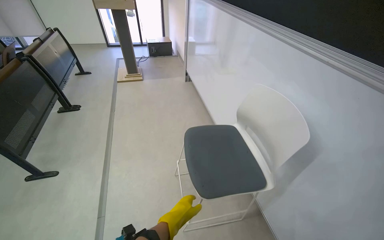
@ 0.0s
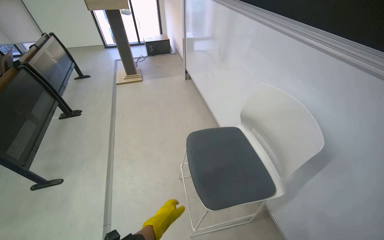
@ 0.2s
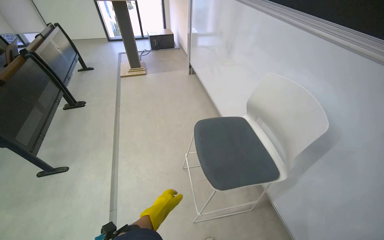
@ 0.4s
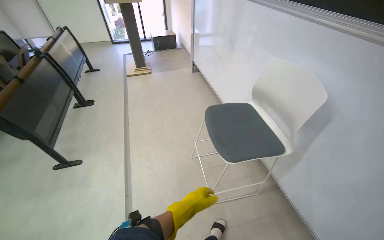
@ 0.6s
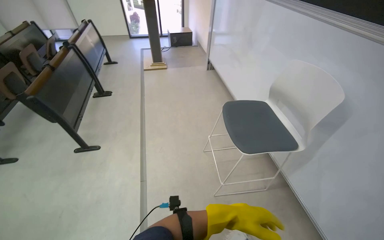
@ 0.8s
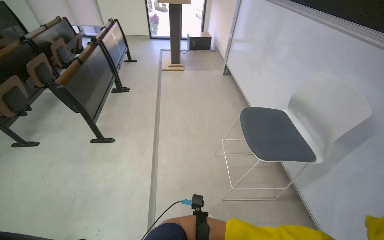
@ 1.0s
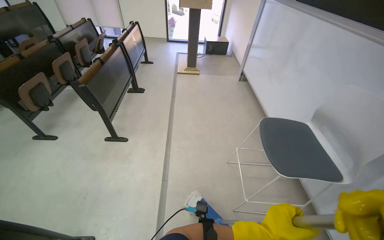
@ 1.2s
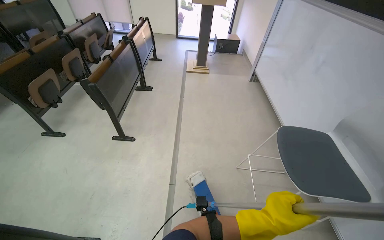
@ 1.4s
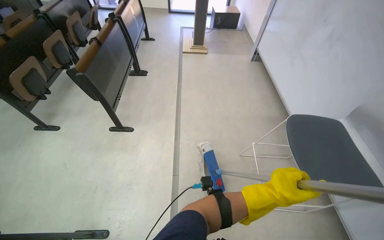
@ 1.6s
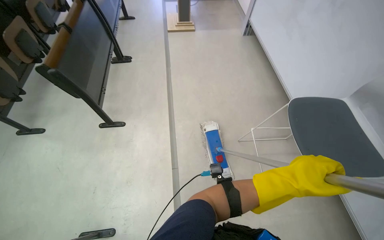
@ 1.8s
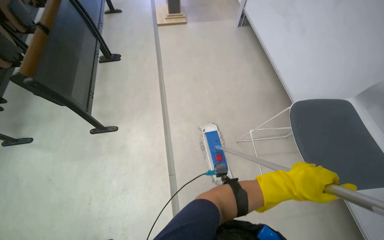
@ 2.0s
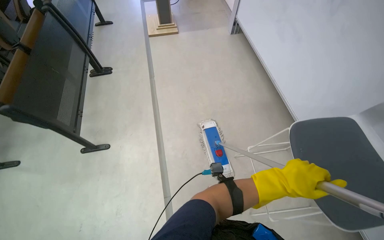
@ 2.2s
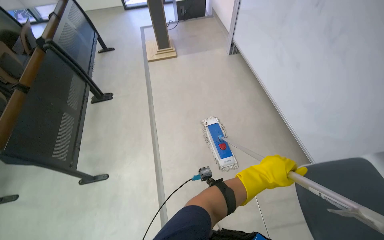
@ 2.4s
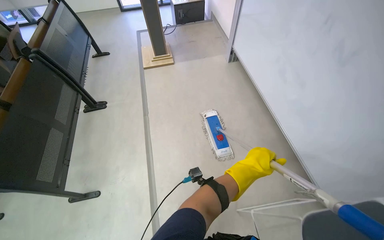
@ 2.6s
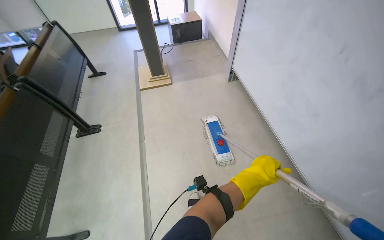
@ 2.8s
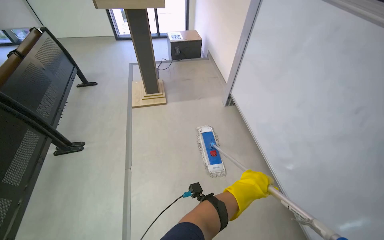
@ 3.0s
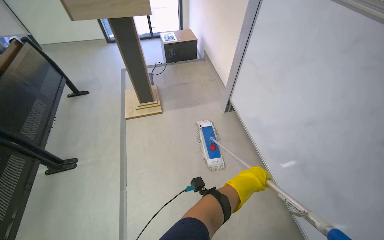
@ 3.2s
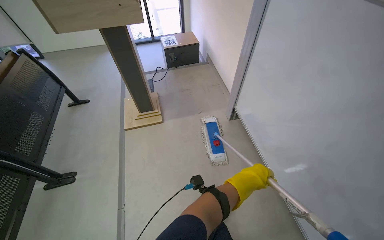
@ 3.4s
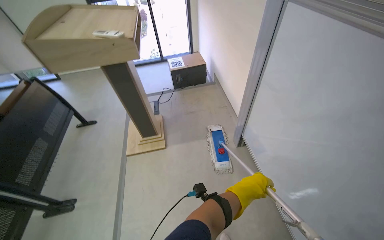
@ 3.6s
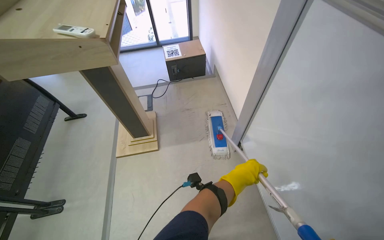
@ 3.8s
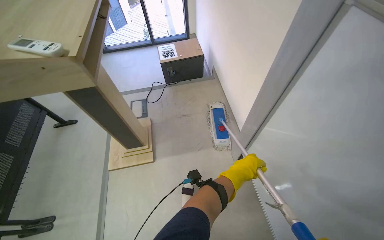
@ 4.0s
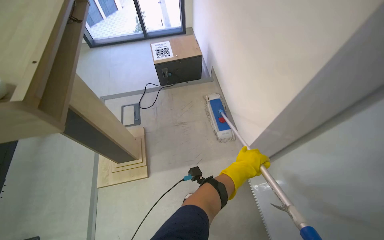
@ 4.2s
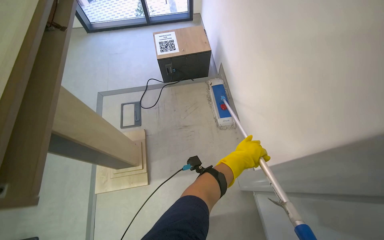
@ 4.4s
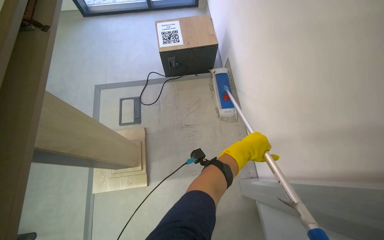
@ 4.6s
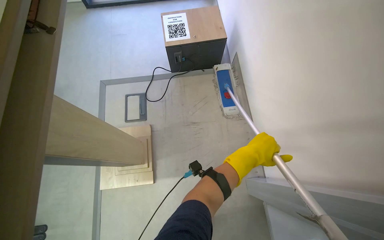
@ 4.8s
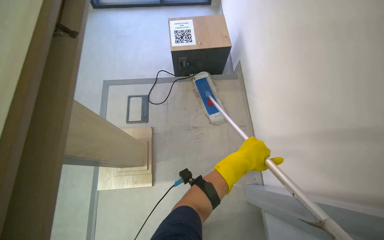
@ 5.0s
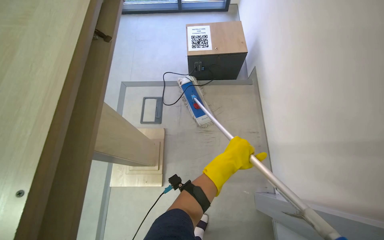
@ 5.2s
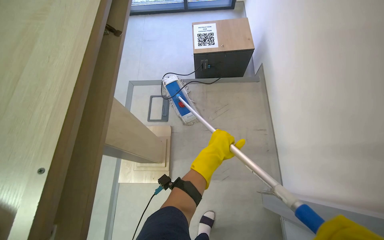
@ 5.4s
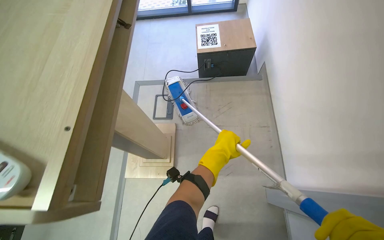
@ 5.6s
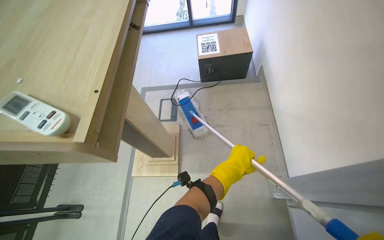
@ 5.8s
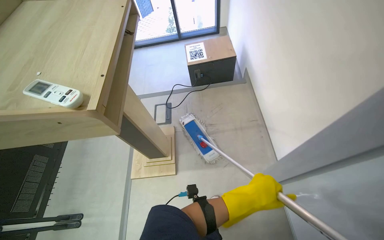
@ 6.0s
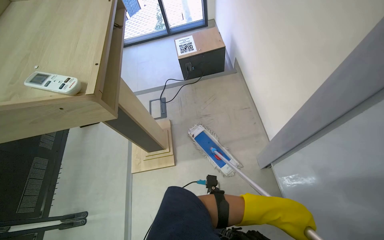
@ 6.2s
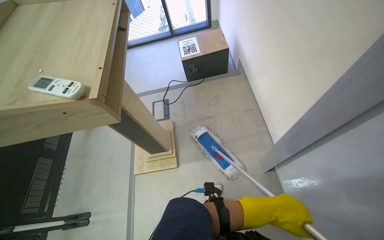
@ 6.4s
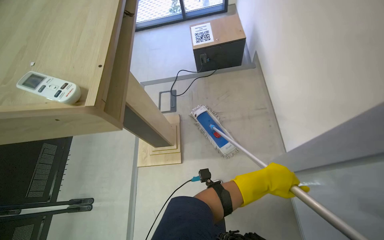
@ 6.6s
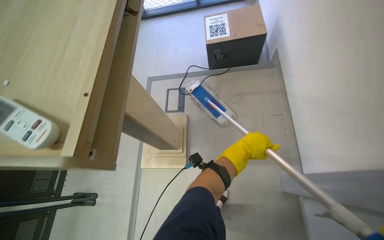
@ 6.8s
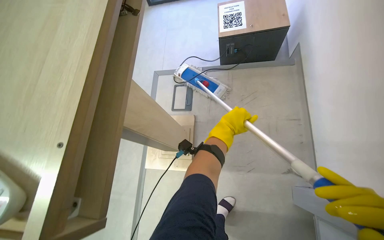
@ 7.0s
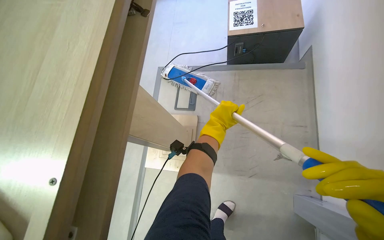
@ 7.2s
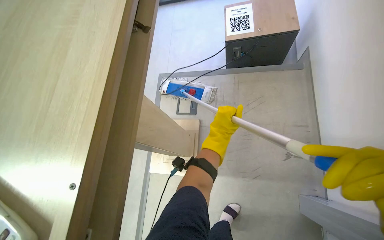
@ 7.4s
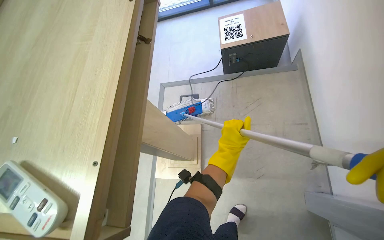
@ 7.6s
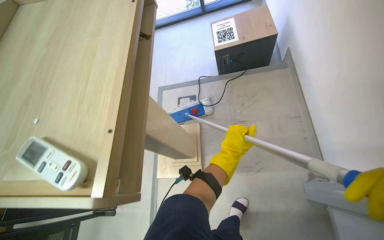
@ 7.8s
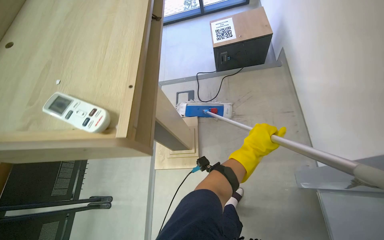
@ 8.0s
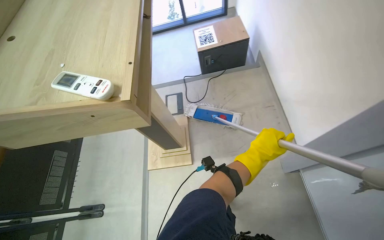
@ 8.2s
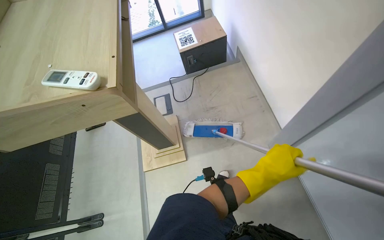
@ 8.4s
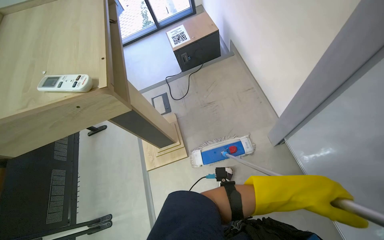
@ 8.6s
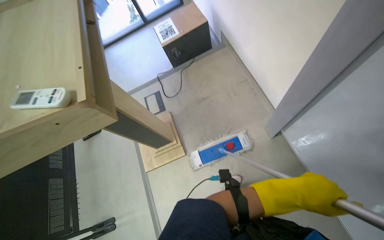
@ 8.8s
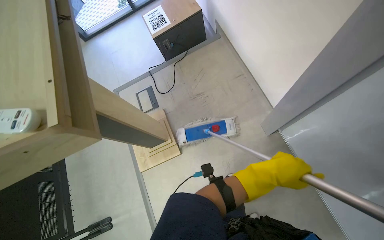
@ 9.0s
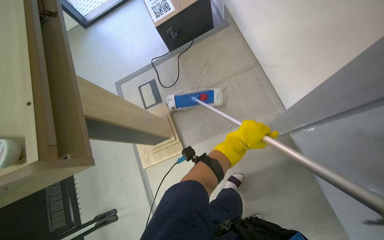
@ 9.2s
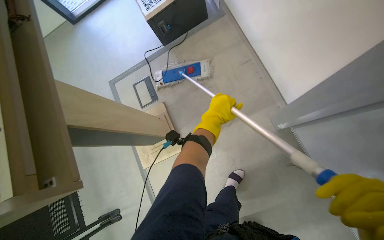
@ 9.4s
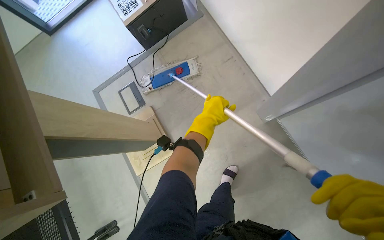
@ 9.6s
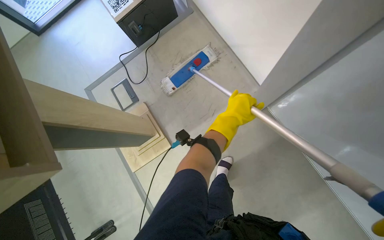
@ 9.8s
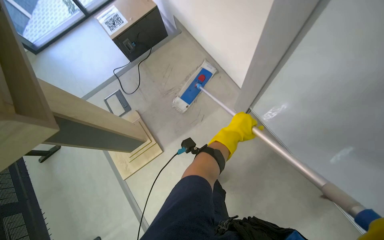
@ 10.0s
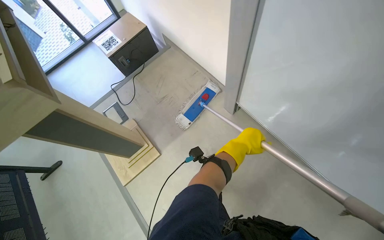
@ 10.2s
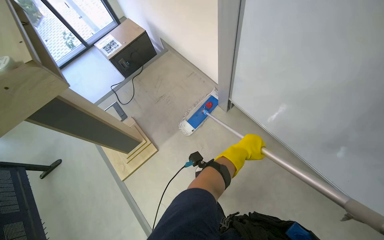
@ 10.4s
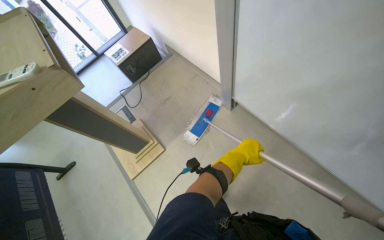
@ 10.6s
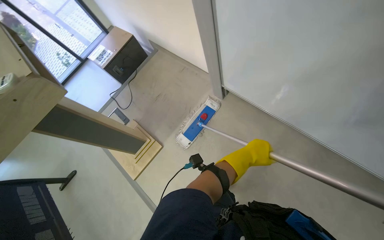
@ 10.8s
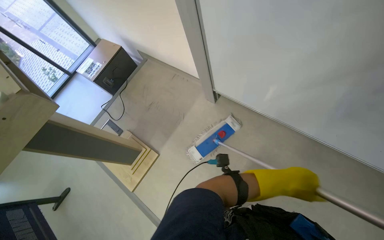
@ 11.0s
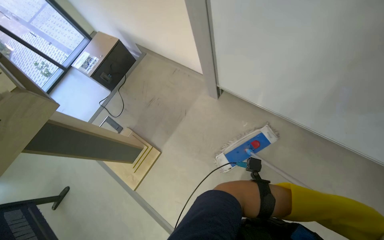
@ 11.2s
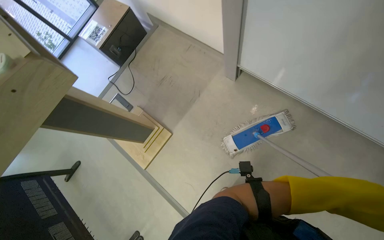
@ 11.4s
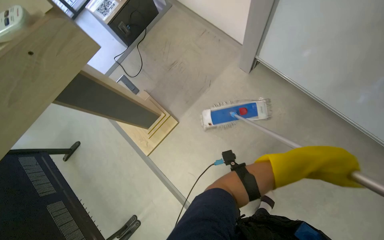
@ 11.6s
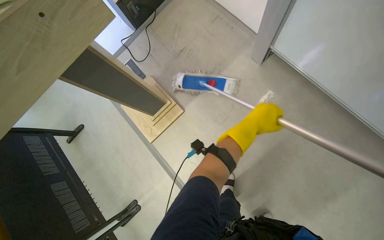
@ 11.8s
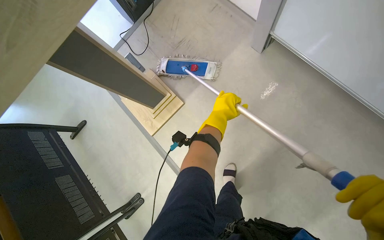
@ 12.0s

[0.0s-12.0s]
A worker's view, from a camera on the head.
Job: mopping floor.
The whole recording: Mopping lecture hall floor. The worker mops the floor of the lecture hall, moving chairs and re-wetting the mop as needed.
0.0s to 1.6s: The wearer moves to the left, about 50 cm. The wearer's head swings about 15 degrees to the left.
1.6s to 3.0s: The camera travels approximately 1 m.
3.0s to 4.4s: The camera travels roughly 1.5 m. The view tips downward by roughly 15 degrees.
4.4s to 6.0s: The left hand goes roughly 25 cm down the picture and nearer to the camera, and travels to the left and back again, some 20 cm each way.
6.0s to 7.6s: The left hand moves up and down the picture over roughly 25 cm, changing direction 2 times.
7.6s to 9.0s: The wearer looks about 25 degrees further to the right. The left hand moves down the picture and to the right, roughly 40 cm.
9.0s to 10.4s: The left hand travels to the left and back again, some 20 cm each way.
10.4s to 12.0s: The view tilts some 15 degrees downward. The left hand goes to the right and returns, some 20 cm each way.

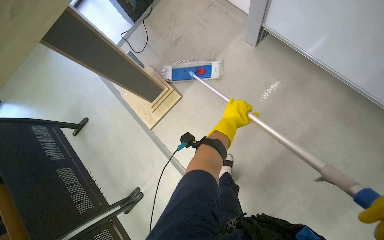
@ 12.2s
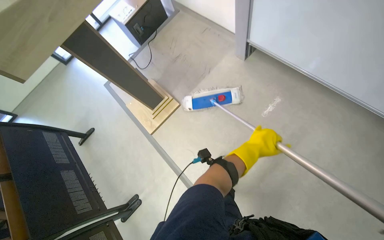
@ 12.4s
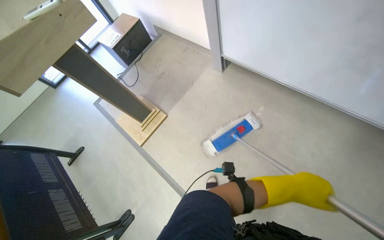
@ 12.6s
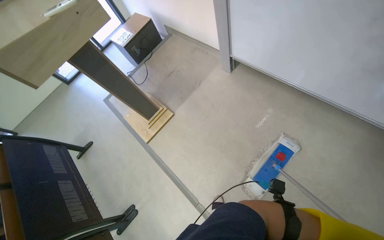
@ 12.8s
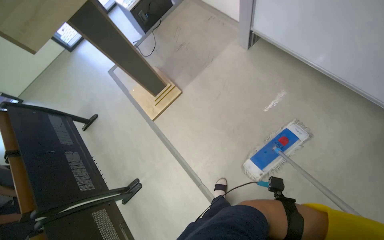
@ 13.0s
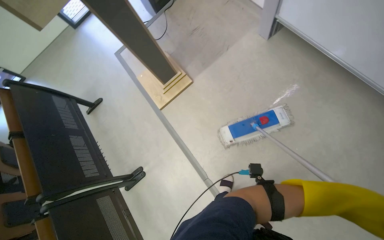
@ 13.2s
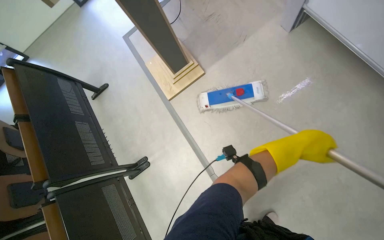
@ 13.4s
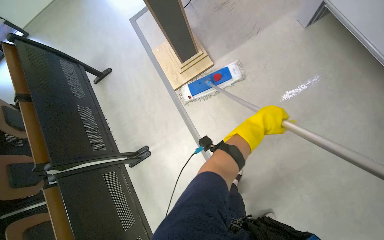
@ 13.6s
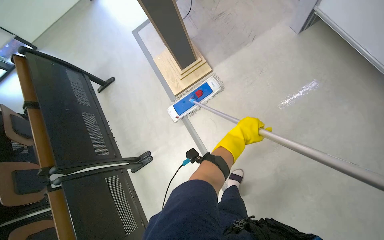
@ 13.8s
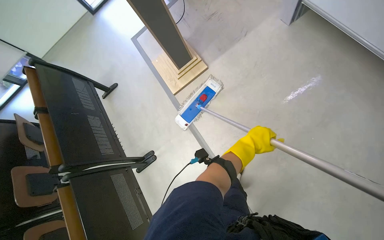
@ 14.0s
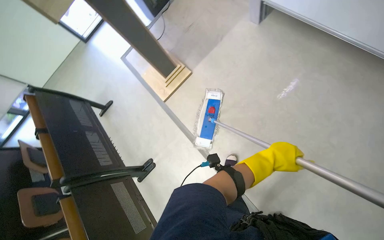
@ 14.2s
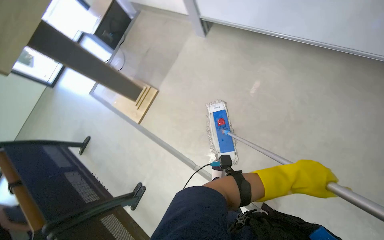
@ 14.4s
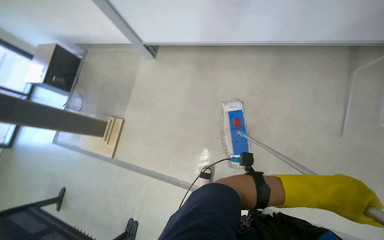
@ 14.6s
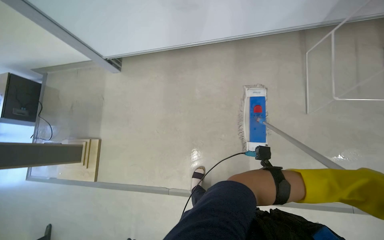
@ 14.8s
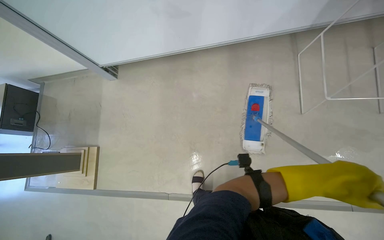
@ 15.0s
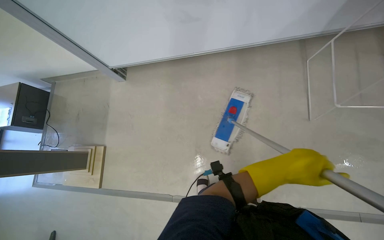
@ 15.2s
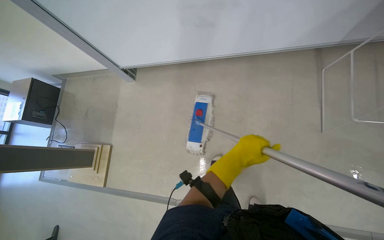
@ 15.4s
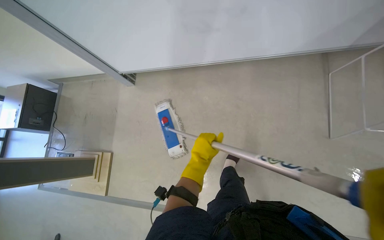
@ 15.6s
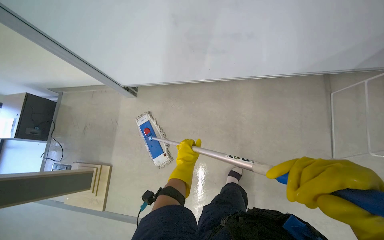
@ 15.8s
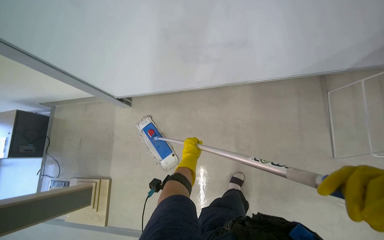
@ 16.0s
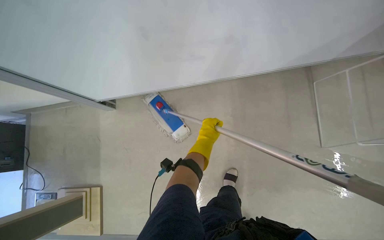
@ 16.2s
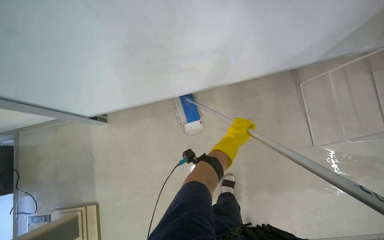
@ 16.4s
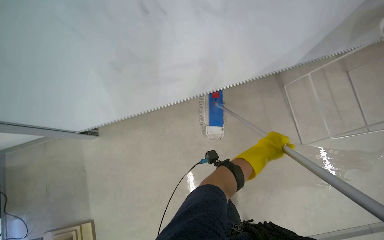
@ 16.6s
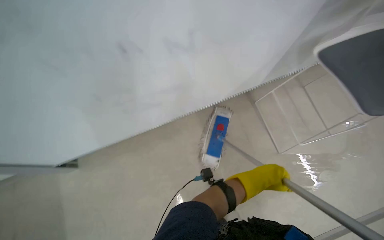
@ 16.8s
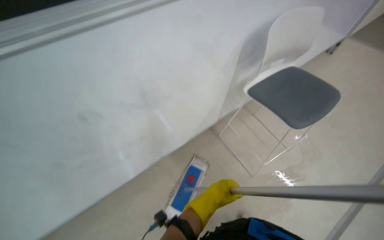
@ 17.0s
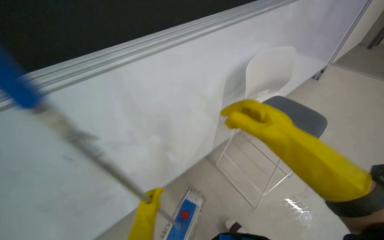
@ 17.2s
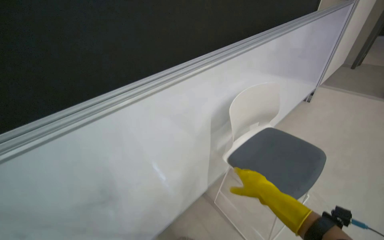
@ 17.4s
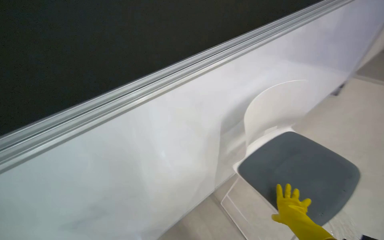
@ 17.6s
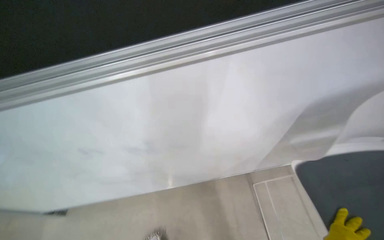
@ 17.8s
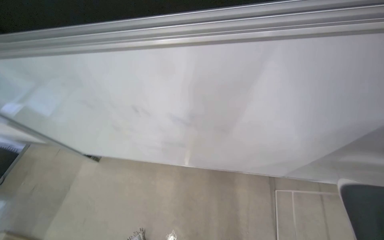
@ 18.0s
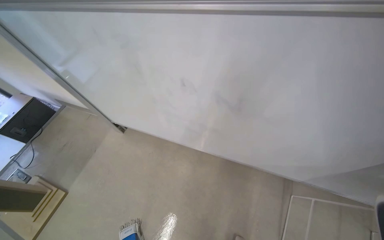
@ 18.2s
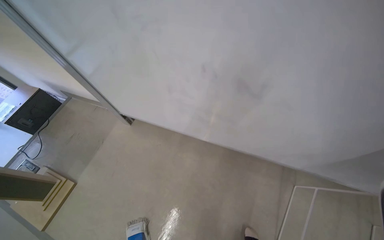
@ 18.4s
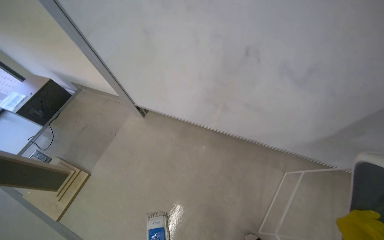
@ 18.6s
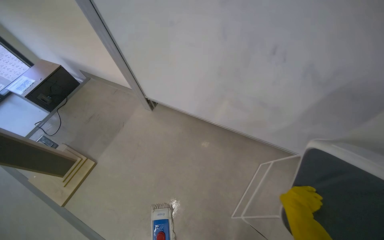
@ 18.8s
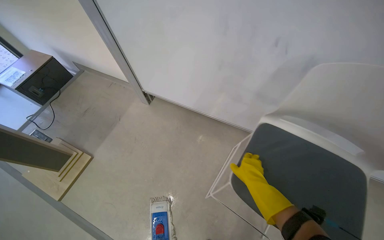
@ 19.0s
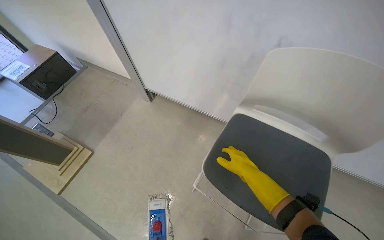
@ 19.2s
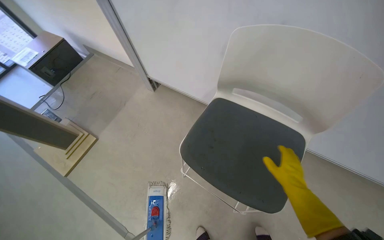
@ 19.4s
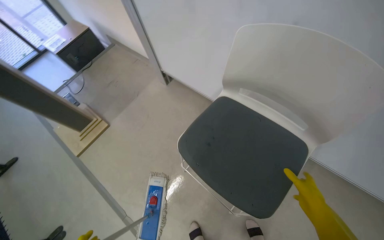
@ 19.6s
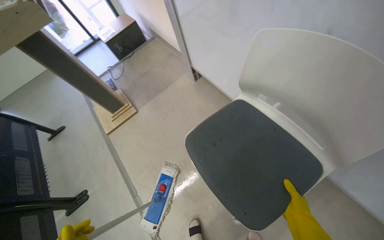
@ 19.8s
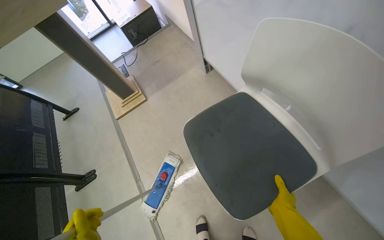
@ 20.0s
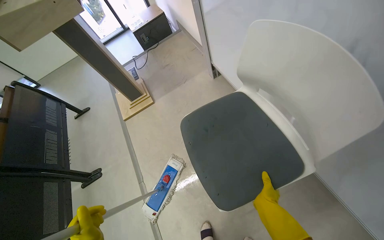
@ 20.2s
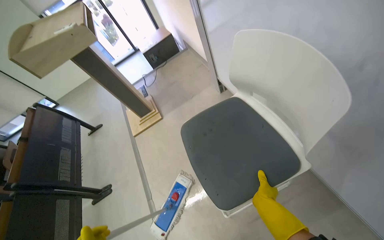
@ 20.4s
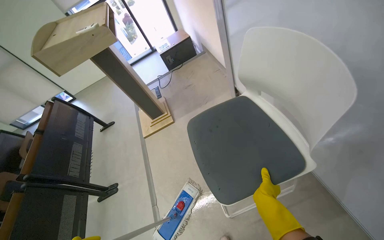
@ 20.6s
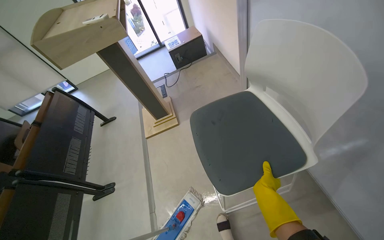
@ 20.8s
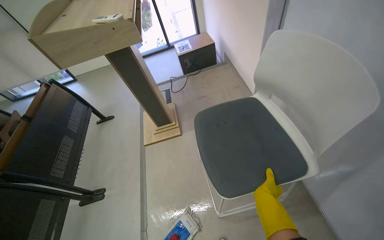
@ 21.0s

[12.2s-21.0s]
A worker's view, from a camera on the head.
Job: mopping floor.
The whole recording: Mopping lecture hall floor. The worker mops the floor of the lecture hall, moving chairs and re-wetting the mop as needed.
12.2s to 13.6s: The left hand moves some 35 cm to the right and comes back.
13.6s to 15.2s: The head travels roughly 70 cm. The wearer looks some 25 degrees further upward. The scene rotates counterclockwise by some 55 degrees.
15.2s to 16.6s: The camera travels approximately 40 cm.
16.6s to 18.0s: The wearer looks roughly 20 degrees further to the left. The view tilts roughly 20 degrees upward.
19.6s to 21.0s: The wearer looks some 40 degrees further to the left.
